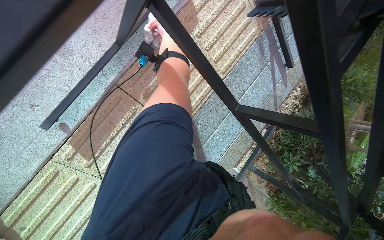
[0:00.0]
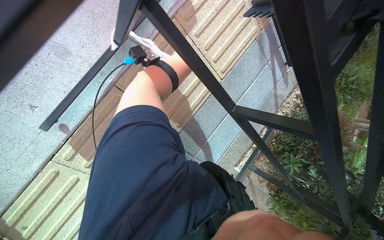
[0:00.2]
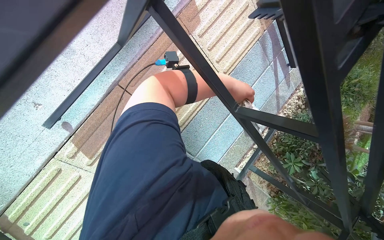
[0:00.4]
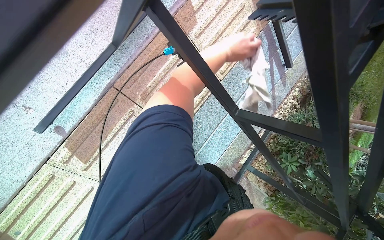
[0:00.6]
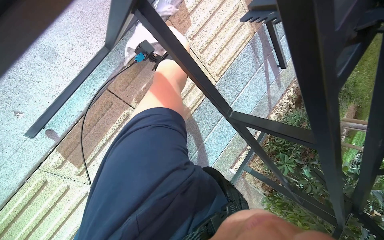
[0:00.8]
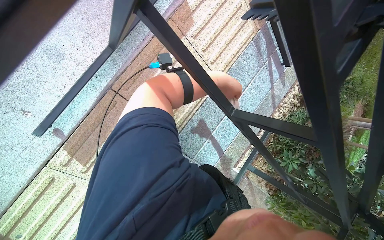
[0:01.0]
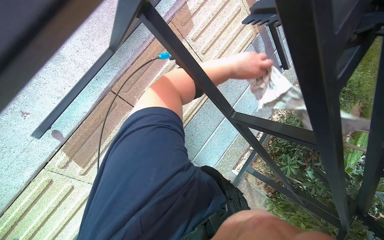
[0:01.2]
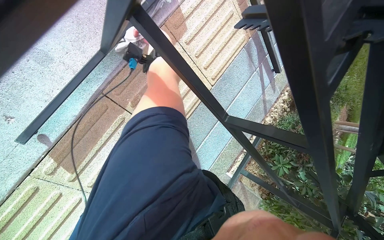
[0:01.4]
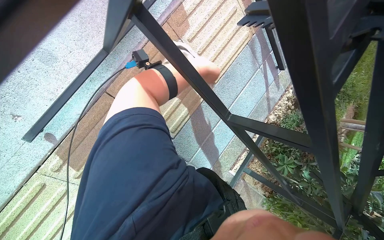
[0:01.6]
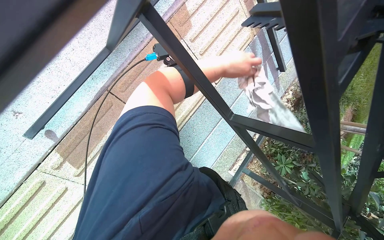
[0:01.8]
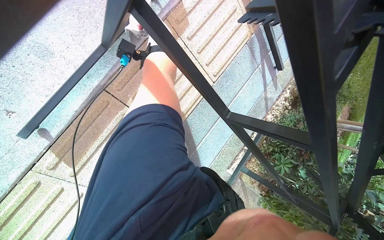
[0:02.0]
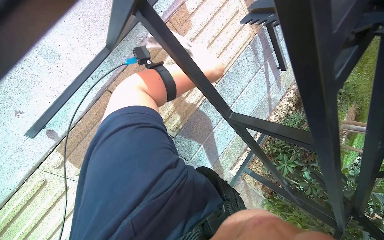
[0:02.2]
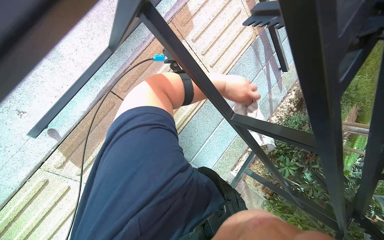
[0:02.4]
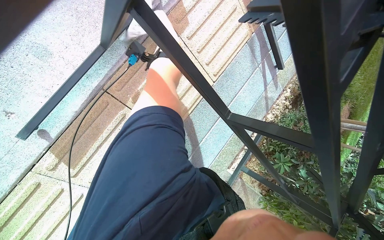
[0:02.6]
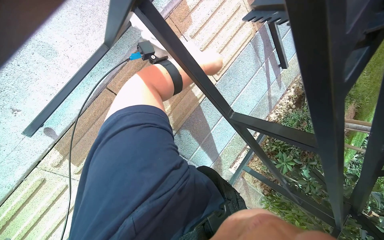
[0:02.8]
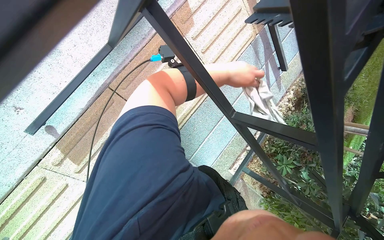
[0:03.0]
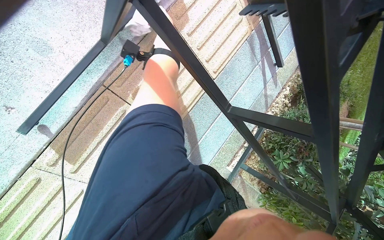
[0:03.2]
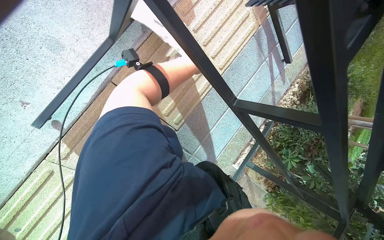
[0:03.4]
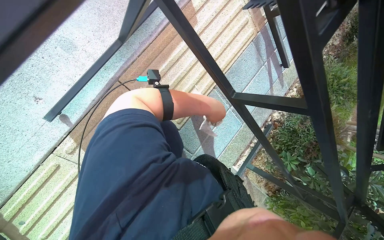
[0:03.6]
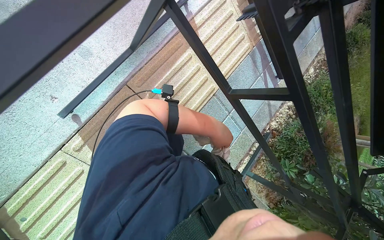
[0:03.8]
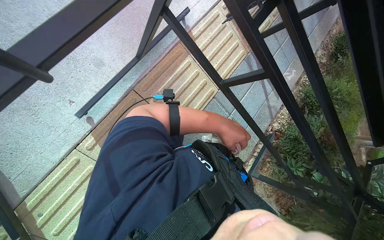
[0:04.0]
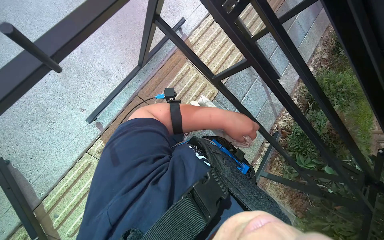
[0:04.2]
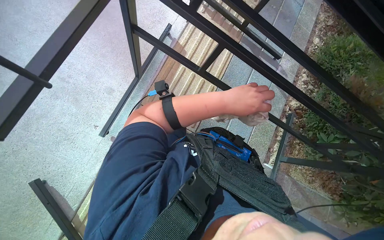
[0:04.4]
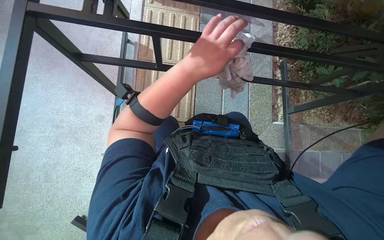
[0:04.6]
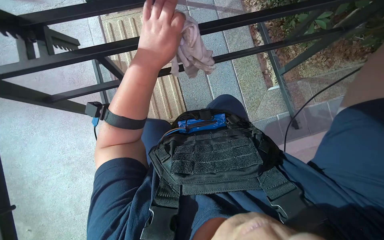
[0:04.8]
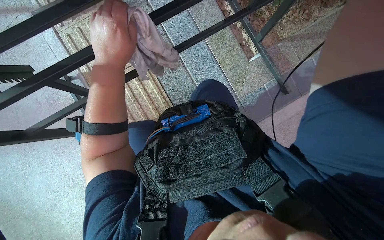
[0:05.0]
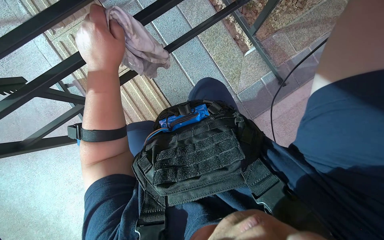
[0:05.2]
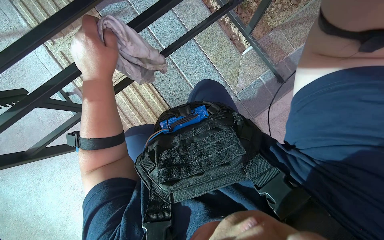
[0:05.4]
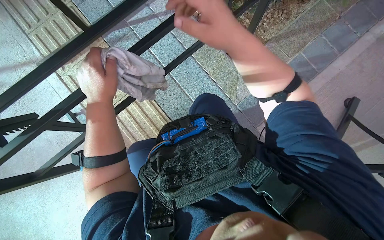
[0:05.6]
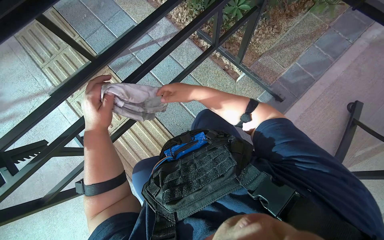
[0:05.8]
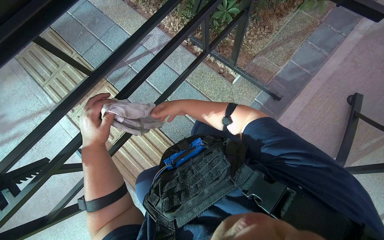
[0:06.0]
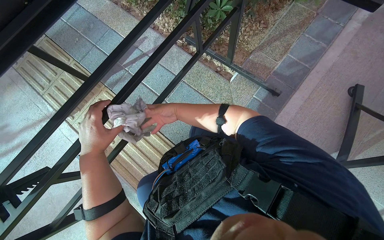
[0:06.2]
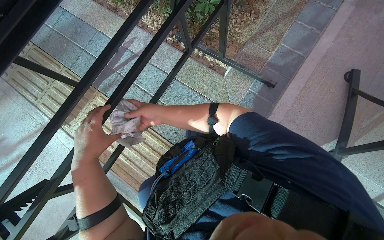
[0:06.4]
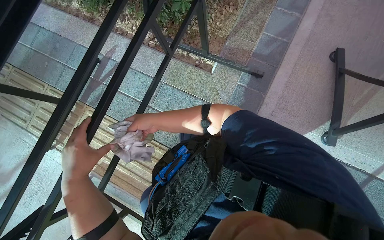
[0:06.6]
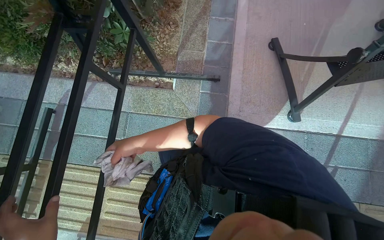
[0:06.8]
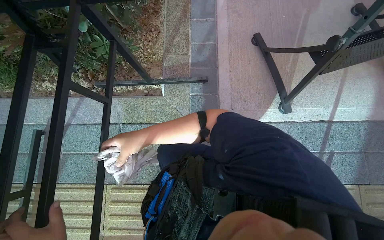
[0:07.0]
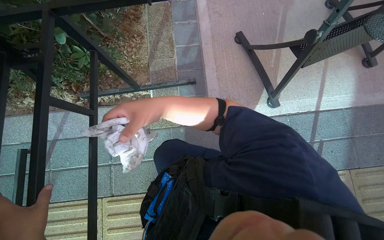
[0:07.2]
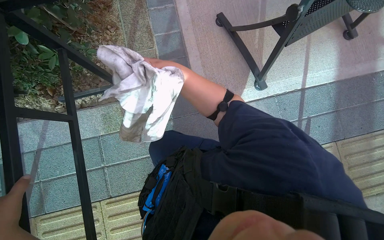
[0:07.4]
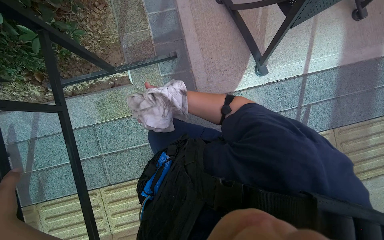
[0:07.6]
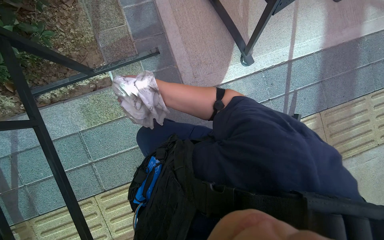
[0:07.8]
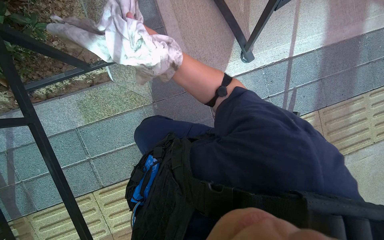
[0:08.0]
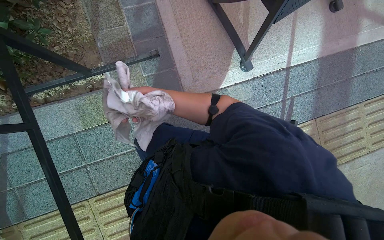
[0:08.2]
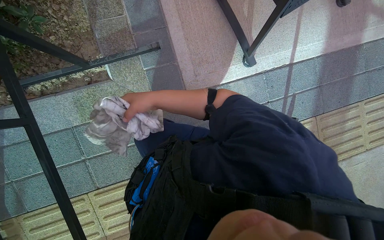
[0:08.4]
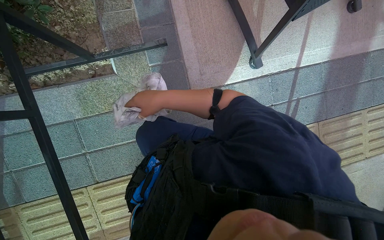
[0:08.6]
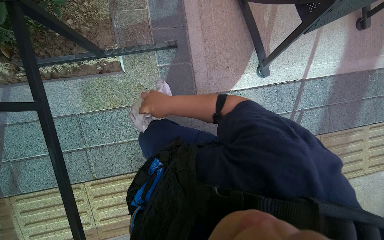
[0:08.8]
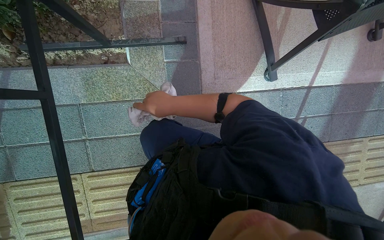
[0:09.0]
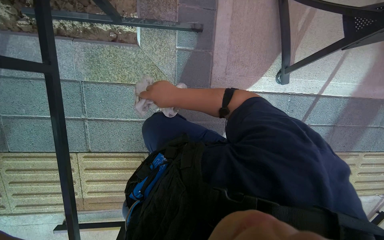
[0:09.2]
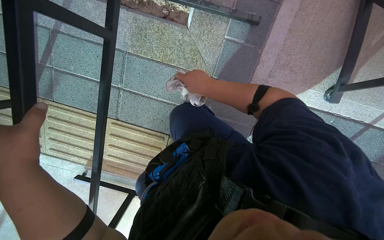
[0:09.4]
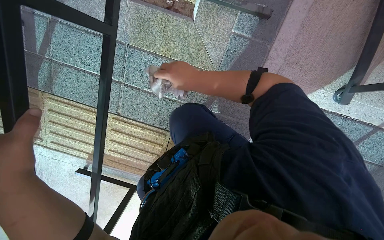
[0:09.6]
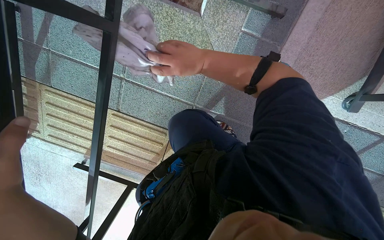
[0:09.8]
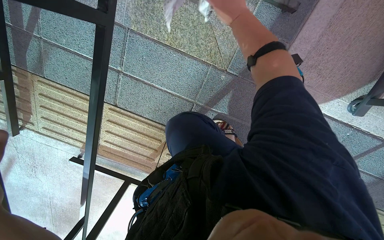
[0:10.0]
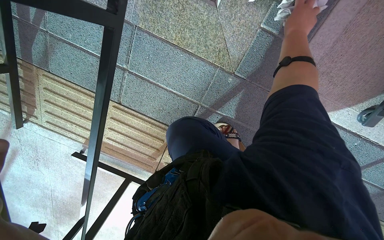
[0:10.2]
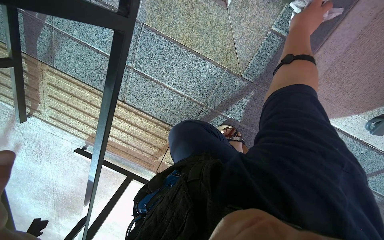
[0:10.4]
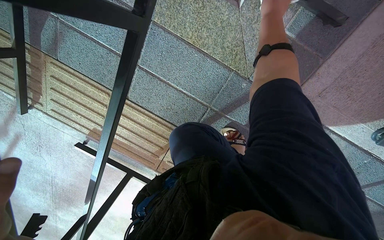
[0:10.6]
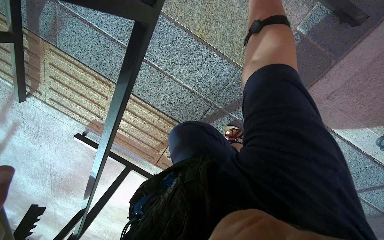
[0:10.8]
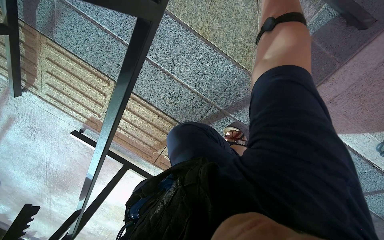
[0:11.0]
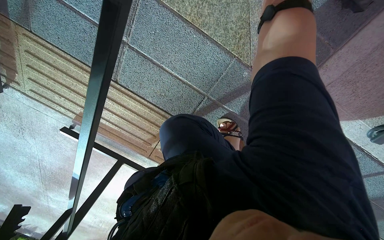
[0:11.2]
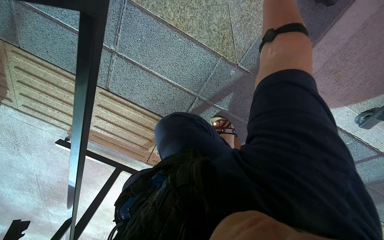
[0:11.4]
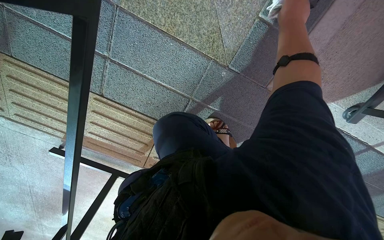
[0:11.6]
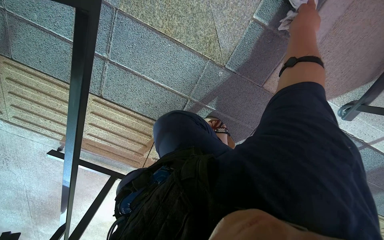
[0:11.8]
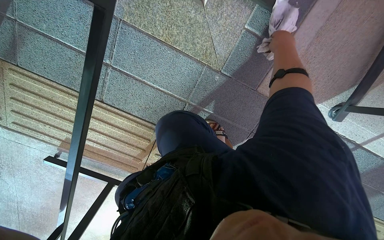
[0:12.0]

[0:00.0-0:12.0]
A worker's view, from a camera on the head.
Job: wiping surfaces.
The whole recording: Wiping table frame and top. The worker wipes the frame and top surface of the table with a cloth.
0:03.0 to 0:04.4: The wearer looks approximately 15 degrees further upward.
0:04.4 to 0:06.0: The scene rotates counterclockwise by some 75 degrees.
0:06.0 to 0:07.6: The head turns to the right by about 55 degrees.
0:09.0 to 0:10.4: The view tips downward by roughly 15 degrees. Everything in view rotates about 35 degrees clockwise.

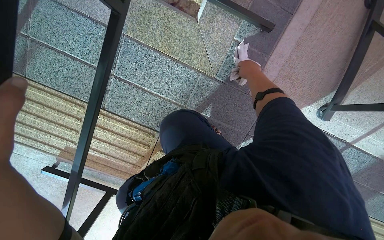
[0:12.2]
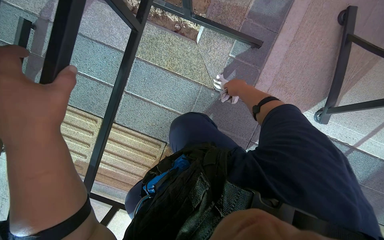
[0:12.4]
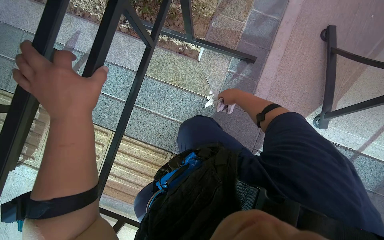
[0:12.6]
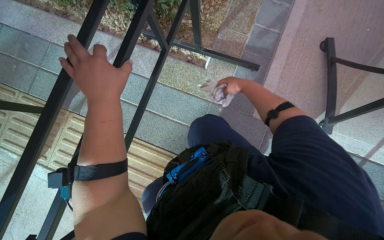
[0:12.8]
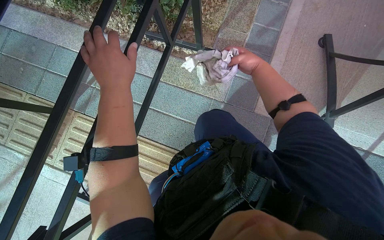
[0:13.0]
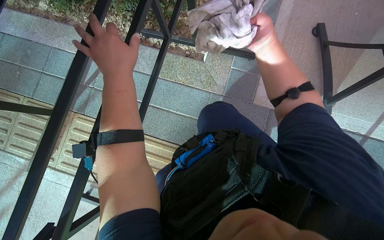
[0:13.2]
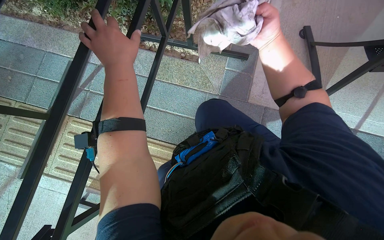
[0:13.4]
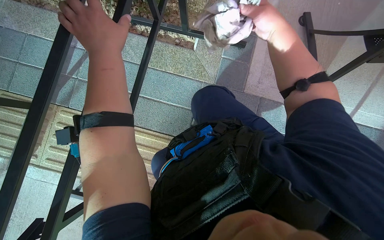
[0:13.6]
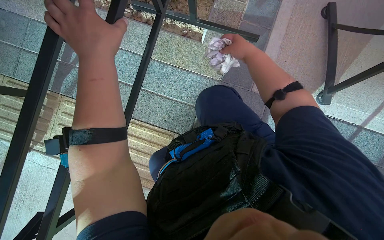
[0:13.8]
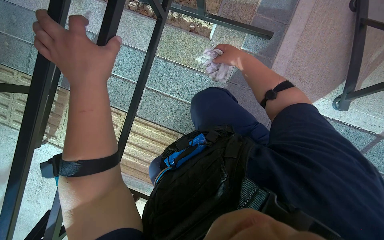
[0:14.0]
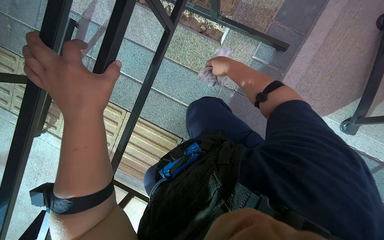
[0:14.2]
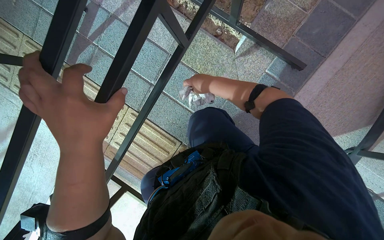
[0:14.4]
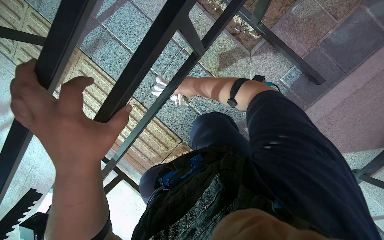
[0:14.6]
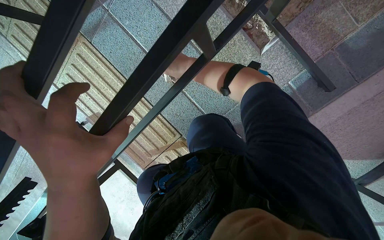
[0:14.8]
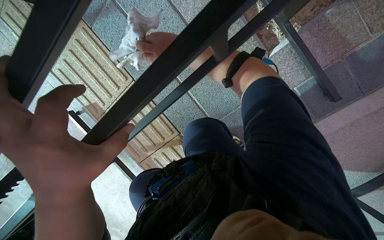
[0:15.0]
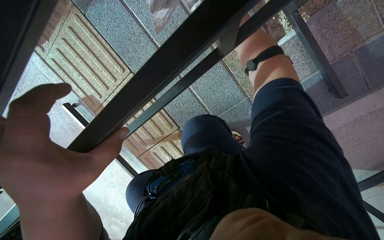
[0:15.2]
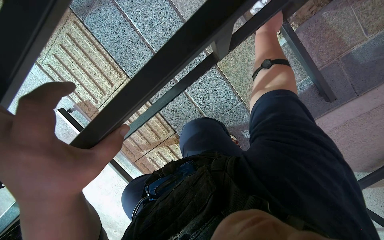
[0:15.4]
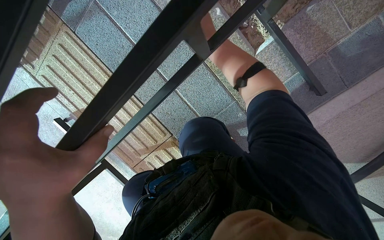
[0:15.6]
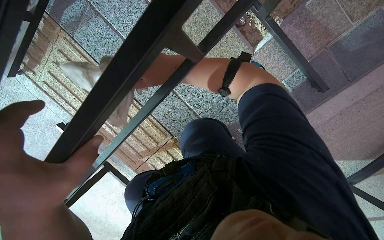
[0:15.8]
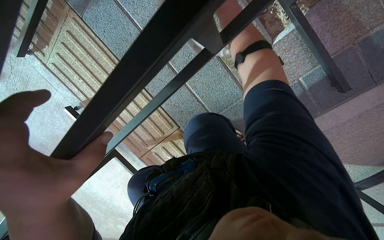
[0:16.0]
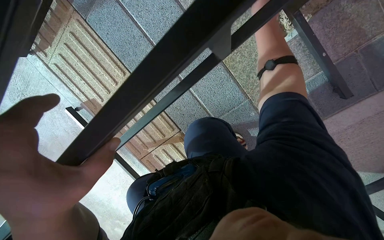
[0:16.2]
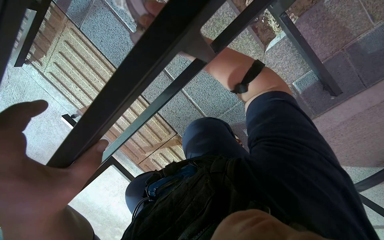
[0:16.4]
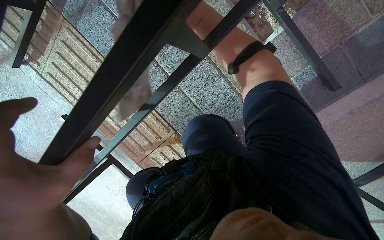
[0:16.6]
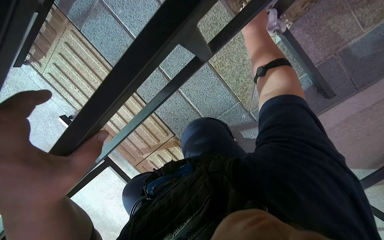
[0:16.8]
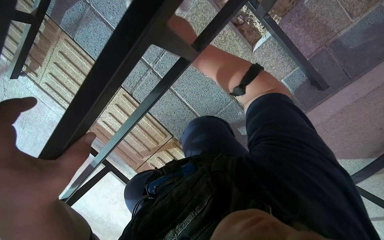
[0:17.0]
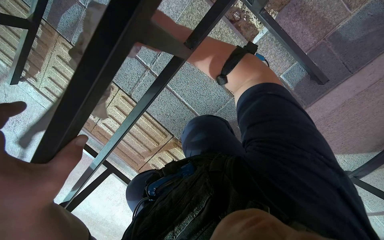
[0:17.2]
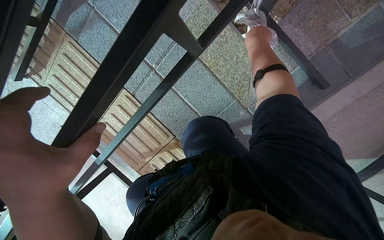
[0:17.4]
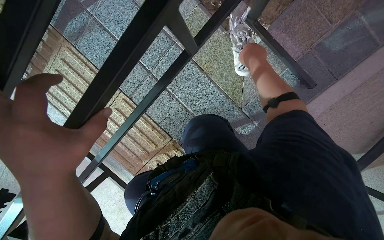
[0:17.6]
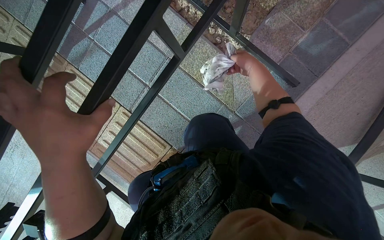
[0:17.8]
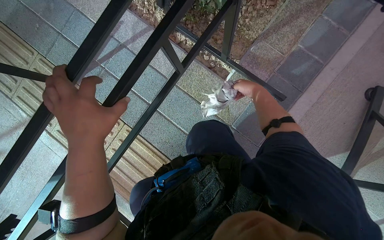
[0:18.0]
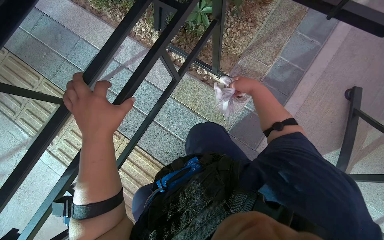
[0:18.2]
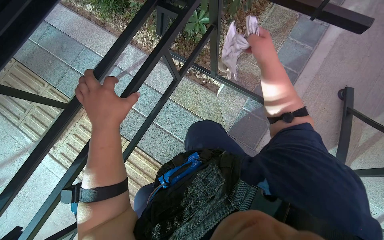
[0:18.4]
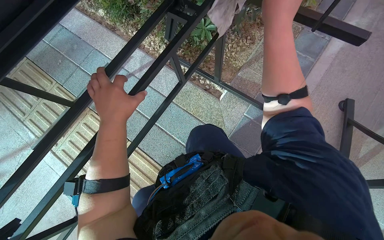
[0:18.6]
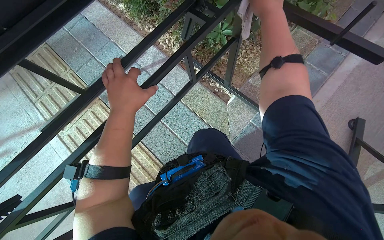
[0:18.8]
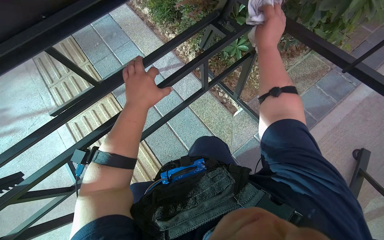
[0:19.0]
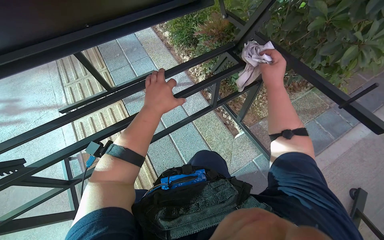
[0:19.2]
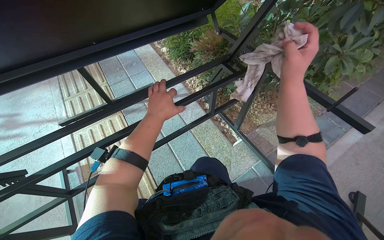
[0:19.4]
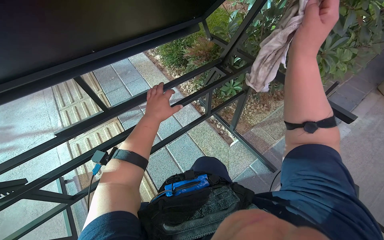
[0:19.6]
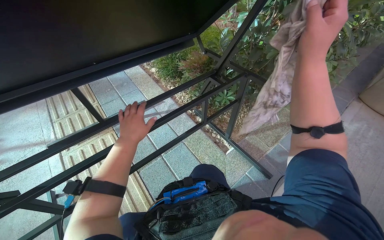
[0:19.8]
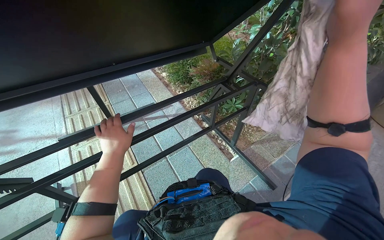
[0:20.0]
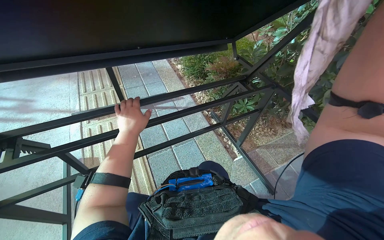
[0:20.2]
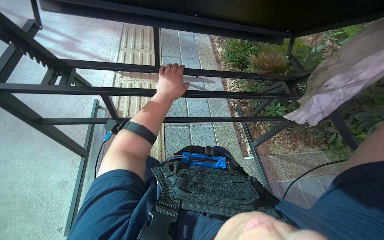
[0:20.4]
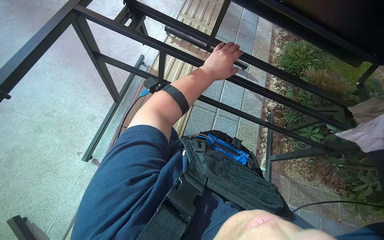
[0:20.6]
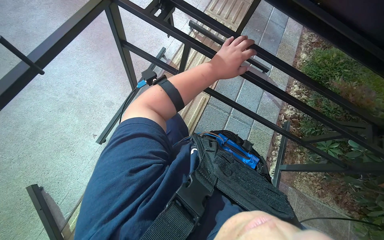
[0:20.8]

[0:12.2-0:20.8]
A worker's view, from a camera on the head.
Job: wiping surfaces.
The whole recording: Wiping table frame and top. The worker wipes the frame and top surface of the table with a cloth.
0:12.2 to 0:13.6: The camera pitches upward, by about 20 degrees.
0:13.6 to 0:15.0: The camera travels some 40 cm. The camera pitches downward, by about 25 degrees. The scene rotates clockwise by some 35 degrees.
0:16.6 to 0:18.0: The wearer looks roughly 20 degrees further upward.
0:18.0 to 0:19.4: The camera pitches upward, by about 25 degrees.
